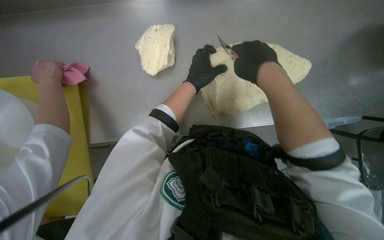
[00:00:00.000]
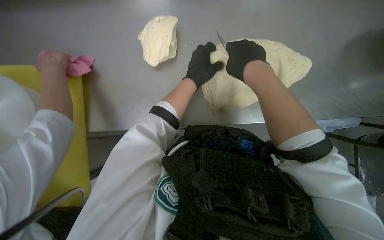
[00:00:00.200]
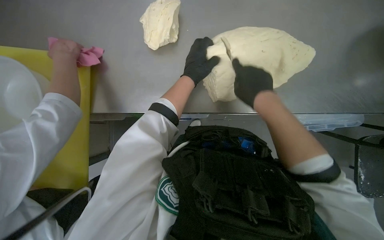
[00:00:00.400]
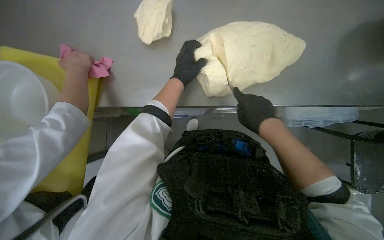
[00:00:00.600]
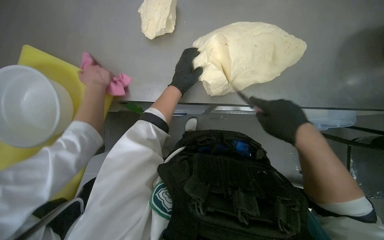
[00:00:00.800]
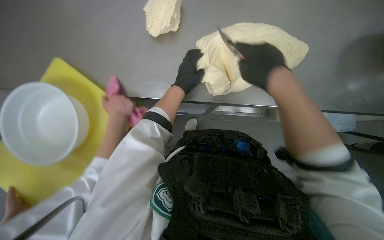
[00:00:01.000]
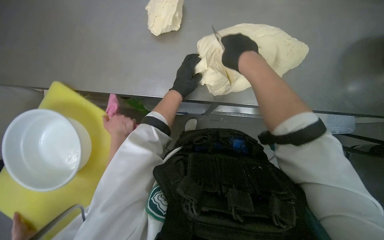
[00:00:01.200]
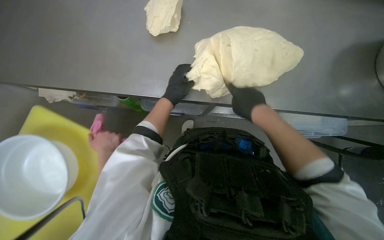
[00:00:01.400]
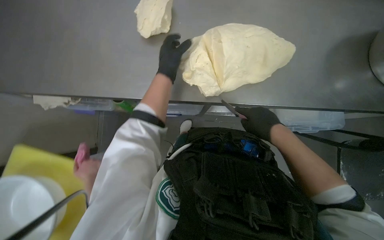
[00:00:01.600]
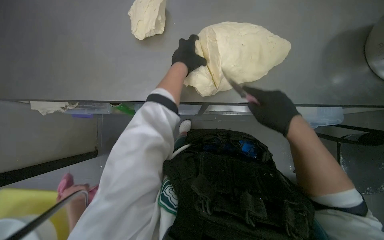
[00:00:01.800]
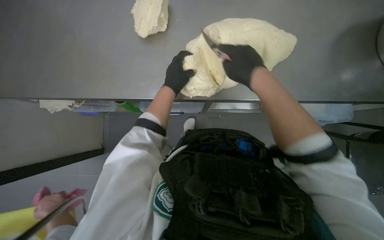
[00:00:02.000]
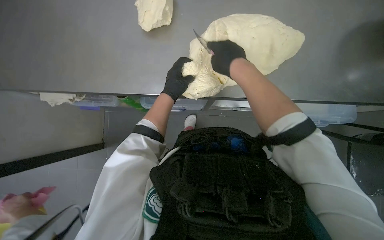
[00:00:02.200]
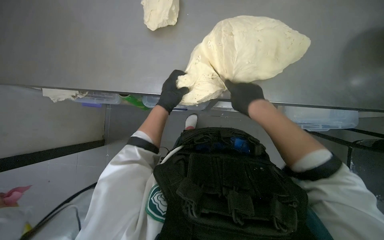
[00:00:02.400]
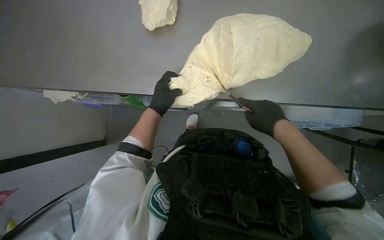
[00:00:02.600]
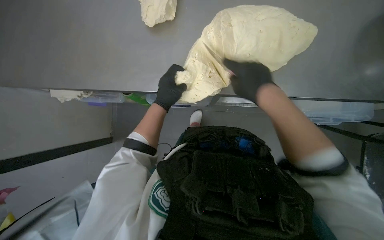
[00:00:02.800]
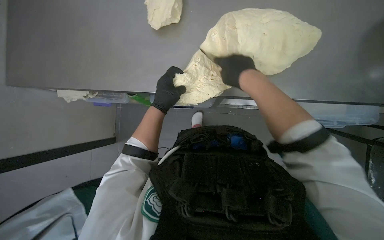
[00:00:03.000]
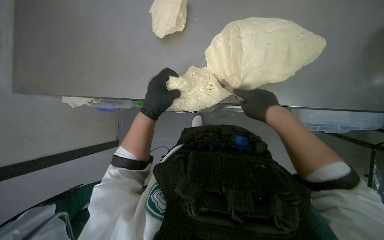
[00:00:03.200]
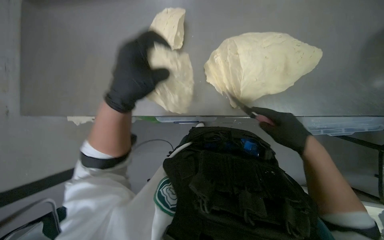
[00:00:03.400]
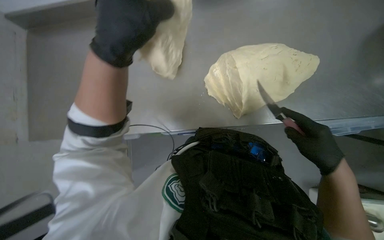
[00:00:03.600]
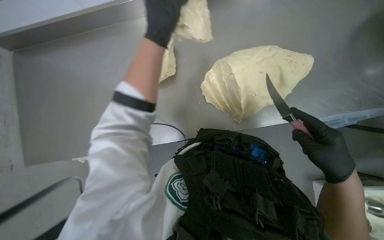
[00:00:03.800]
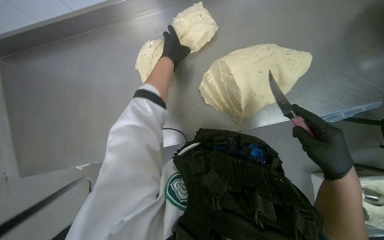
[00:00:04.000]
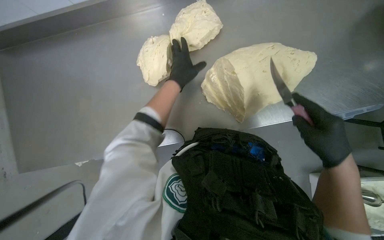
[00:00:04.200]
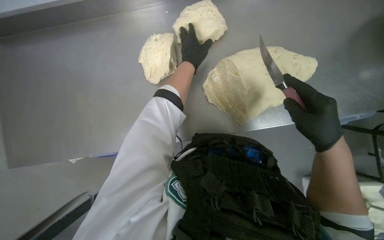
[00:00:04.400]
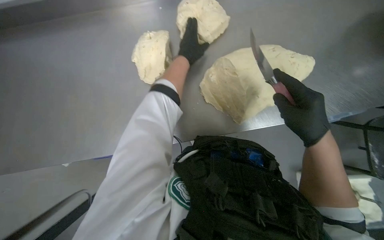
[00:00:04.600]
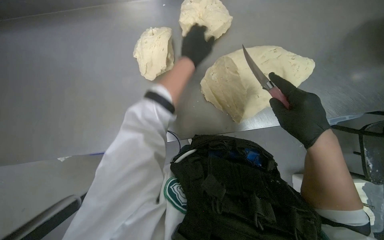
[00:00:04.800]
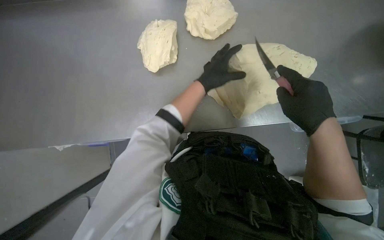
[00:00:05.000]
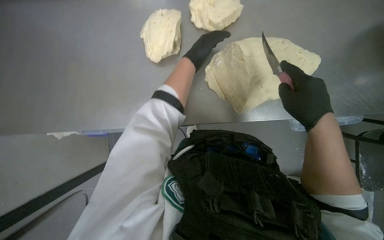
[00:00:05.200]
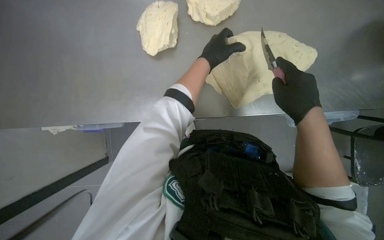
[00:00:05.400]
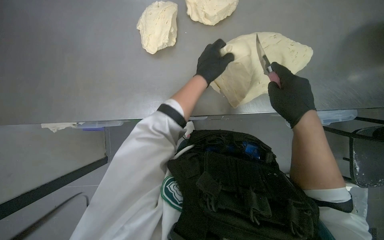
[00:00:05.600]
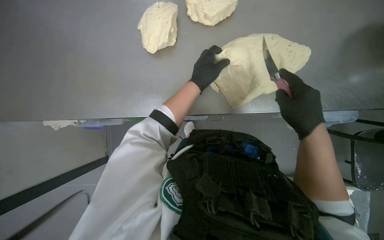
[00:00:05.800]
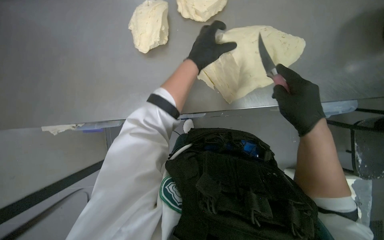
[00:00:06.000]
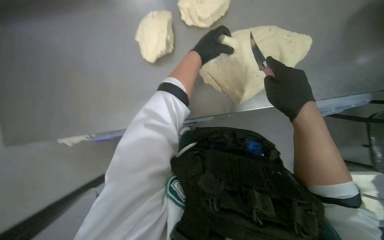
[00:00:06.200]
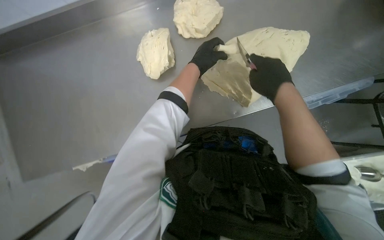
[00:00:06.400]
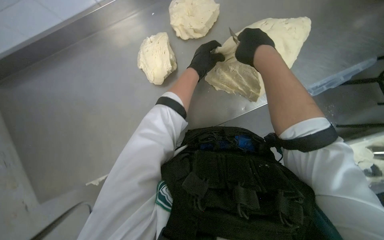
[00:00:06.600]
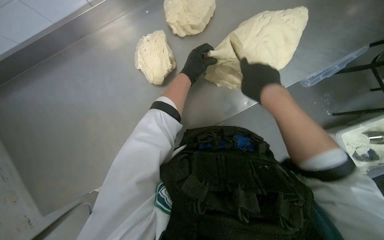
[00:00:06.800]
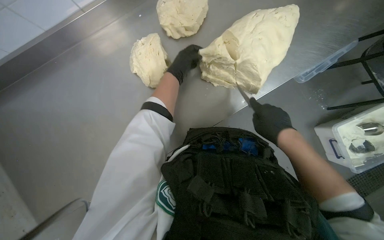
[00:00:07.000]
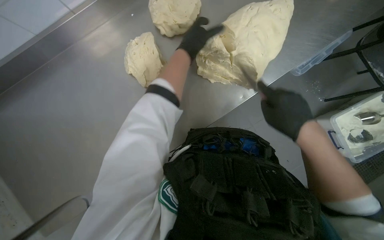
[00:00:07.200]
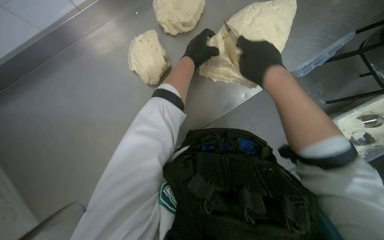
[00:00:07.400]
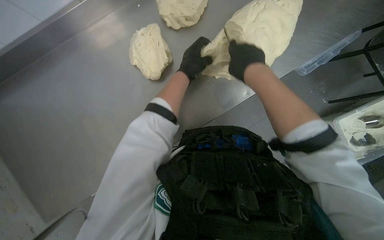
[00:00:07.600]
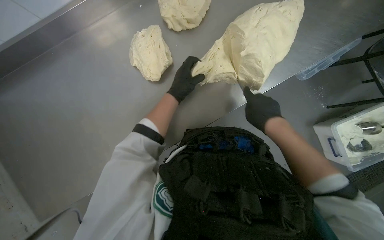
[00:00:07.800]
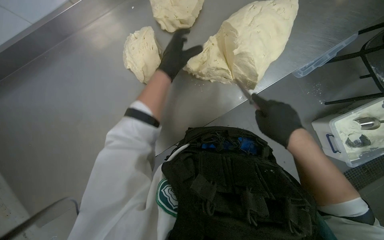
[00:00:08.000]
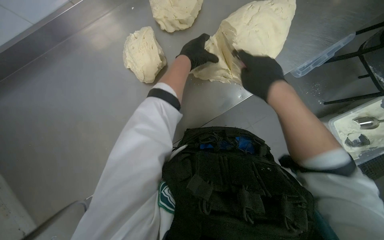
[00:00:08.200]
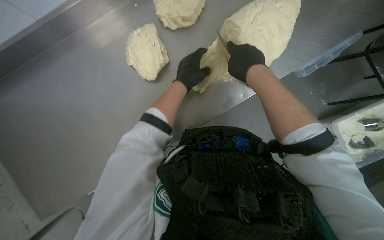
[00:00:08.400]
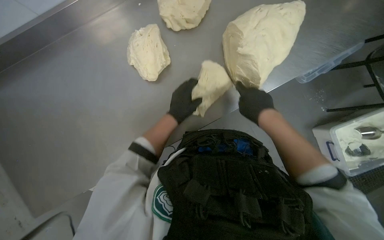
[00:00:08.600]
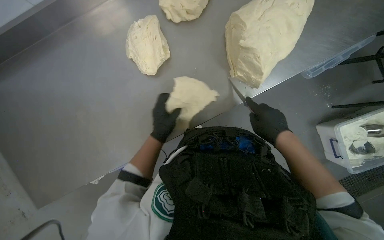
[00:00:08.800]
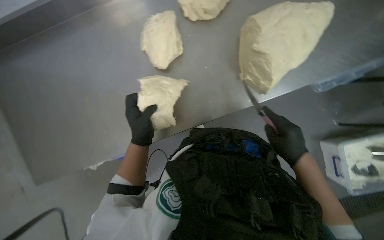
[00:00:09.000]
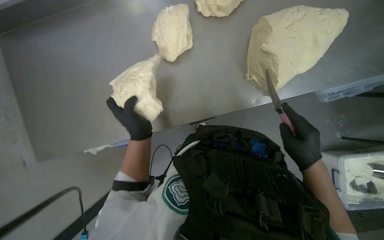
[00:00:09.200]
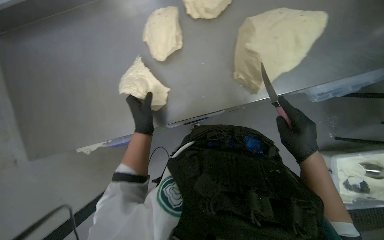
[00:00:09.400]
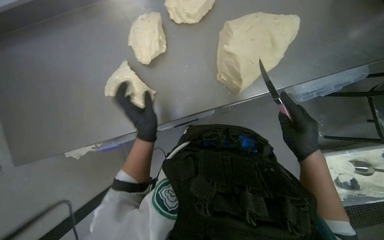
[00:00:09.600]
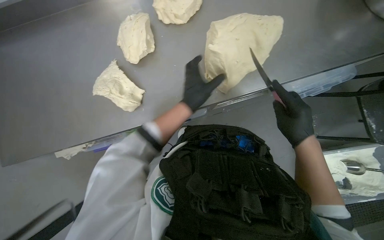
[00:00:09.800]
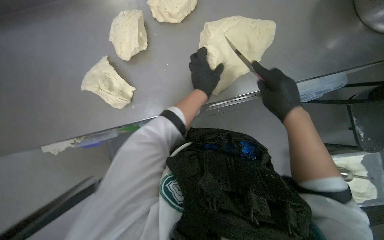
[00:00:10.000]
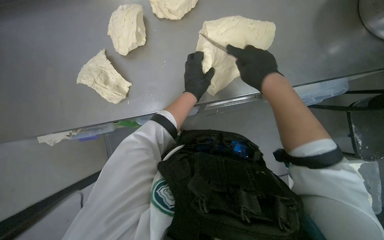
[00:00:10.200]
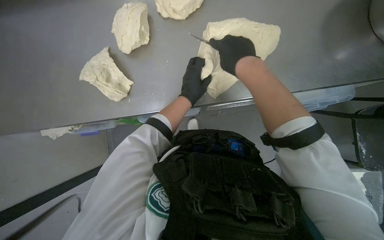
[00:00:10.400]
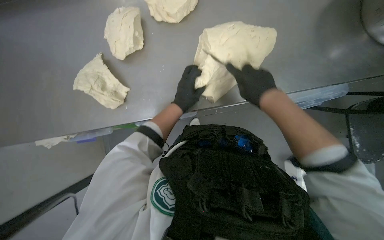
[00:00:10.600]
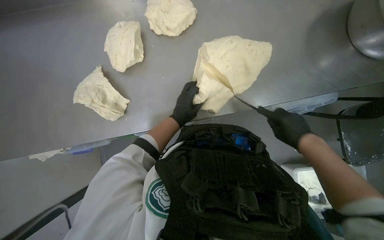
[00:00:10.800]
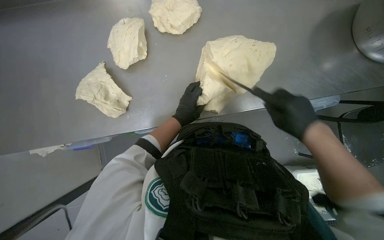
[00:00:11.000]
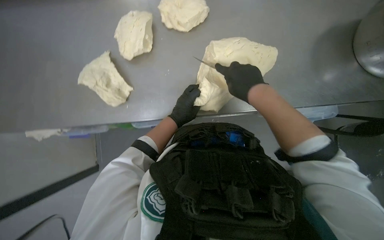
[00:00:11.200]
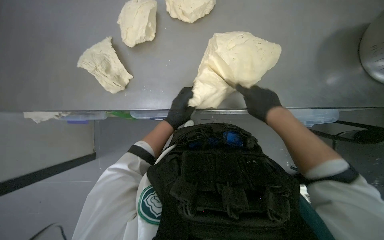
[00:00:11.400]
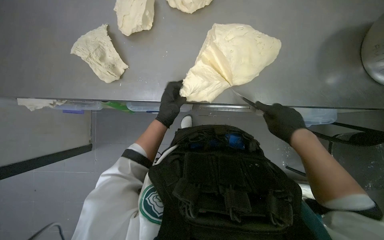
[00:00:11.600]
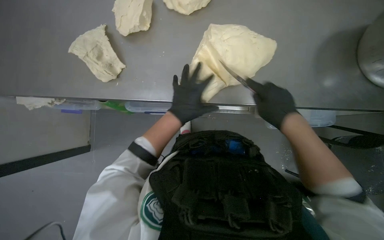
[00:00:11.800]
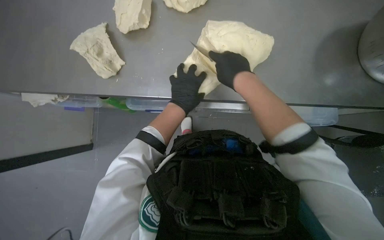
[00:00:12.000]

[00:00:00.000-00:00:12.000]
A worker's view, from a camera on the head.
Job: preparing food.
The whole recording: Cutting dough into pieces. The worker uses a knife to cut the large mass of dough into smaller pieces.
00:00:01.600 to 00:00:03.000: The left hand heads down the picture, covering about 10 cm. Meanwhile the right hand goes up and down the picture, approximately 15 cm each way, reversing 2 times.
00:00:03.000 to 00:00:04.400: The right hand heads to the right and nearer to the camera, covering about 15 cm; the left hand goes roughly 25 cm up the picture, and travels nearer to the camera and back again, about 25 cm each way.
00:00:04.400 to 00:00:06.000: The left hand shifts roughly 10 cm nearer to the camera.
00:00:06.000 to 00:00:07.600: The scene rotates counterclockwise by roughly 25 degrees. The left hand travels farther from the camera by approximately 10 cm. The right hand goes up and down the picture, roughly 20 cm each way, reversing 2 times.
00:00:07.600 to 00:00:09.000: The right hand goes up and down the picture, some 20 cm each way, reversing 2 times, while the left hand moves up and down the picture over approximately 25 cm, changing direction 2 times.
00:00:09.000 to 00:00:10.400: The left hand travels to the right by approximately 30 cm, while the right hand travels up the picture by some 25 cm.
00:00:10.400 to 00:00:12.000: The right hand swings left and right, about 20 cm each way, with 3 reversals.

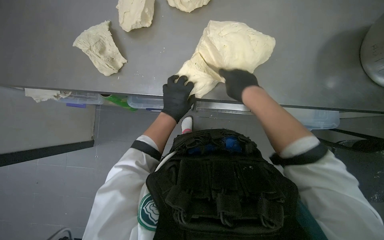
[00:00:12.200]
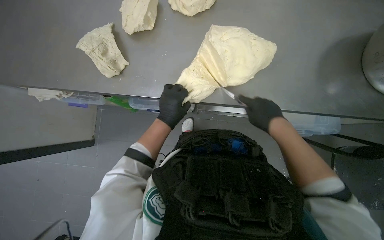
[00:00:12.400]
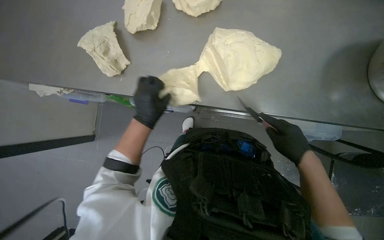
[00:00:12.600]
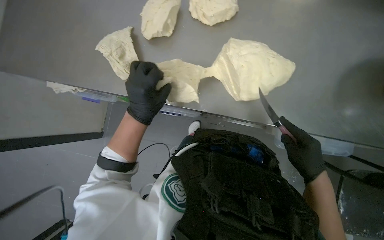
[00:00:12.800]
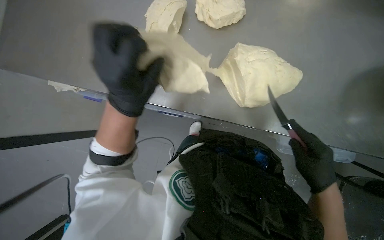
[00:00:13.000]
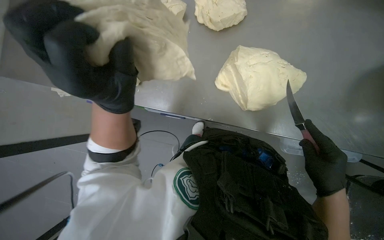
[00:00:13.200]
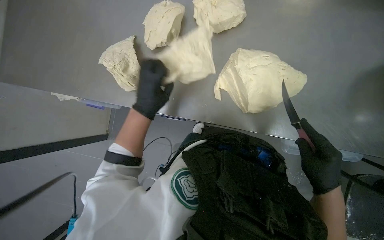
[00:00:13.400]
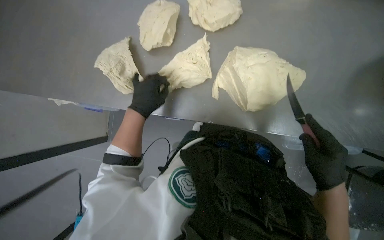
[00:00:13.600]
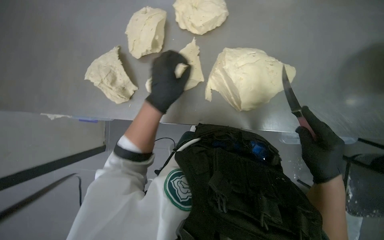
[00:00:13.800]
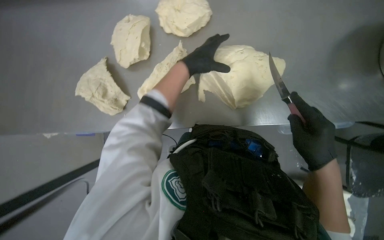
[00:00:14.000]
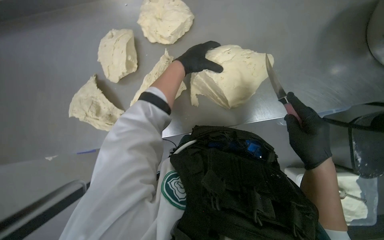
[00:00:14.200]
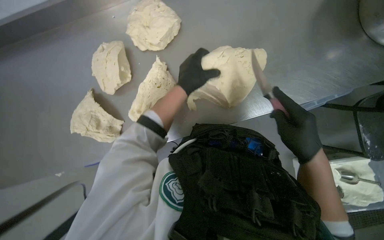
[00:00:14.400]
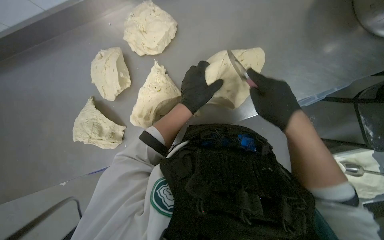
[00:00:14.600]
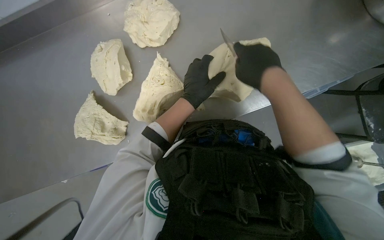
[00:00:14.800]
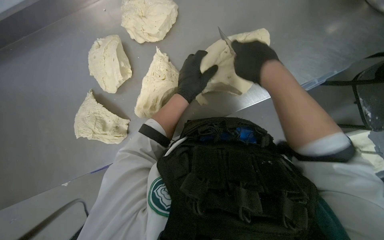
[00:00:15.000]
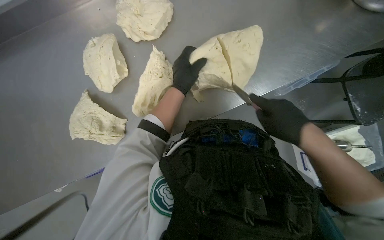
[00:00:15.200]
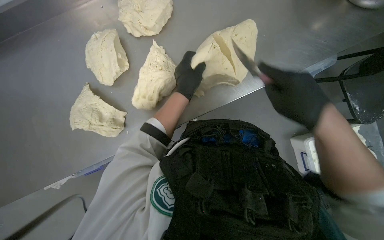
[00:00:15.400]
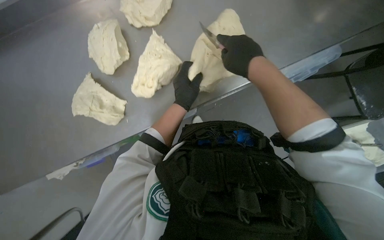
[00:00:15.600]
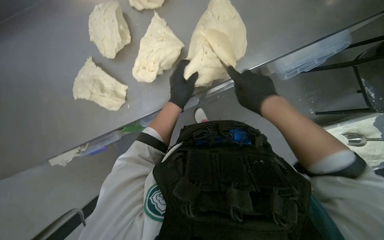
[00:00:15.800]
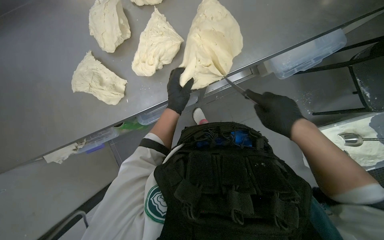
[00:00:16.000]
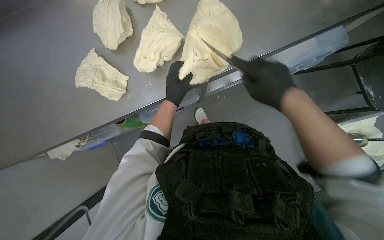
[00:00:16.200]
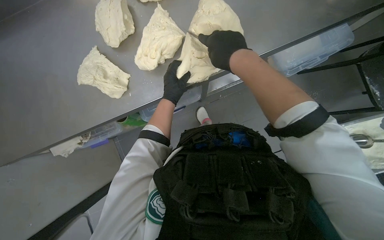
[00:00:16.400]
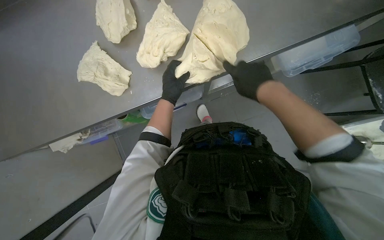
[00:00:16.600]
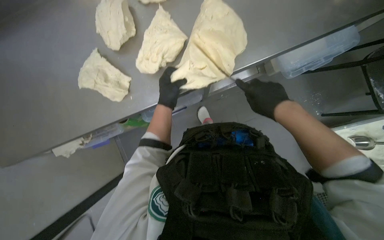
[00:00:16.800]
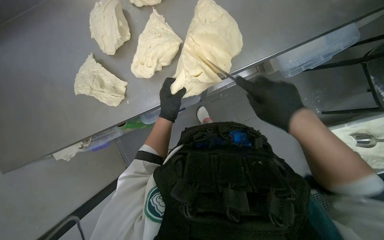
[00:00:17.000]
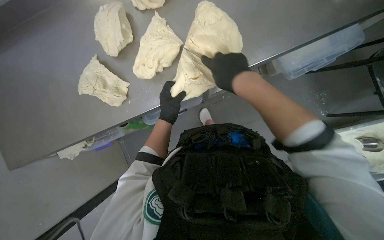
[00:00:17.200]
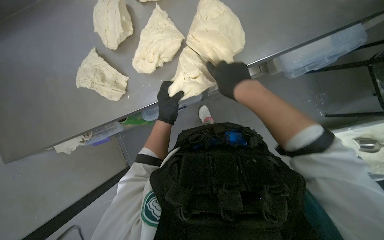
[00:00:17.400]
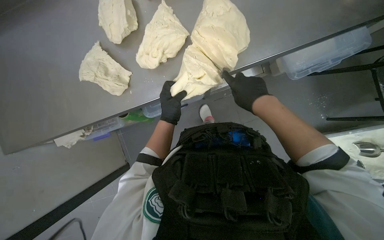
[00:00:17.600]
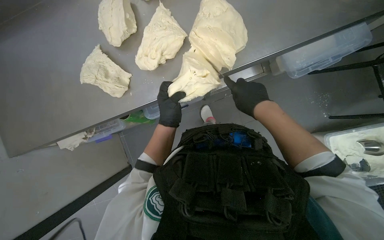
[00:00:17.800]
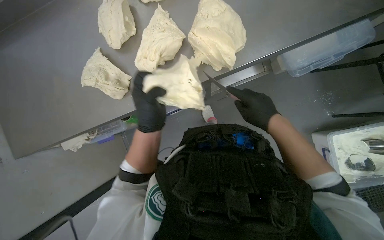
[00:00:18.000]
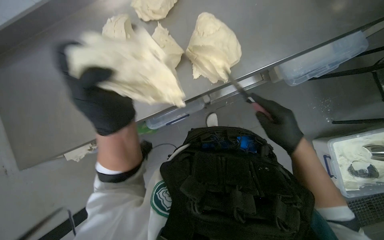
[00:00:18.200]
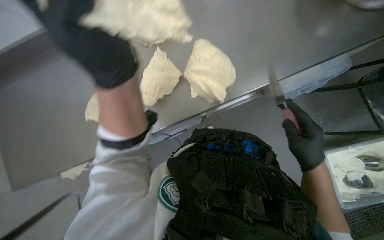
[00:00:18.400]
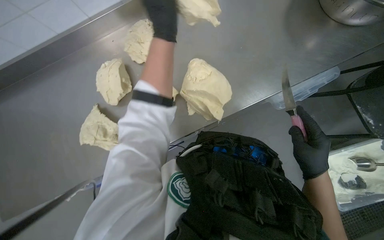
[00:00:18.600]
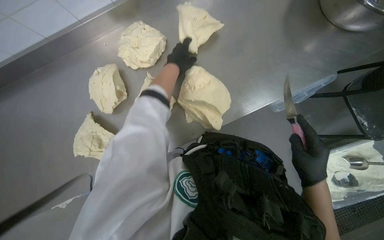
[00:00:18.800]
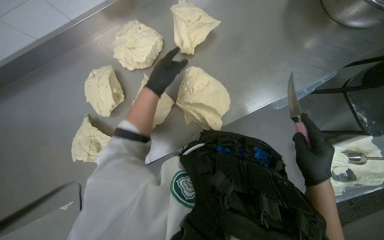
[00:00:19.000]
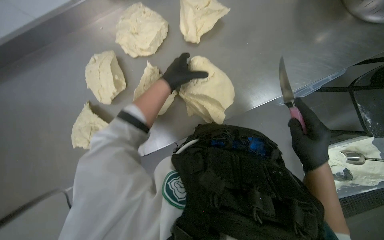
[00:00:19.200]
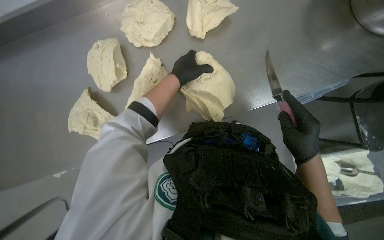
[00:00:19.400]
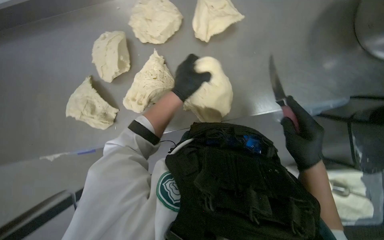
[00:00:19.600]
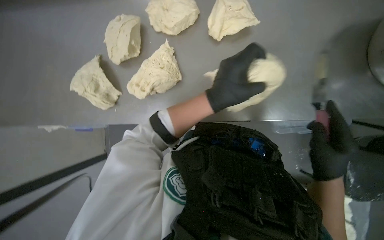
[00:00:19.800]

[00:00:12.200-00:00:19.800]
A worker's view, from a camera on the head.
Job: preparing food.
The whole recording: Cutting dough into pieces. The worker uses a knife to cut the large mass of dough into smaller pieces.
00:00:12.200 to 00:00:13.800: The right hand moves to the right and down the picture, roughly 15 cm, while the left hand goes nearer and farther, roughly 25 cm each way, reversing 2 times.
00:00:13.800 to 00:00:15.200: Everything in view rotates about 30 degrees counterclockwise. The left hand shifts approximately 10 cm up the picture; the right hand travels to the left by some 10 cm.
00:00:15.200 to 00:00:16.800: The right hand swings left and right, roughly 15 cm each way, with 3 reversals.
00:00:16.800 to 00:00:18.200: The right hand moves roughly 10 cm to the left and comes back; the left hand goes some 25 cm nearer to the camera.
